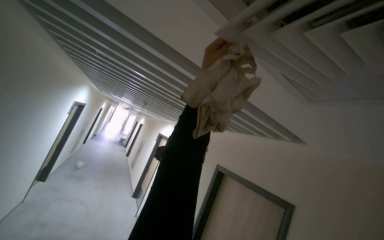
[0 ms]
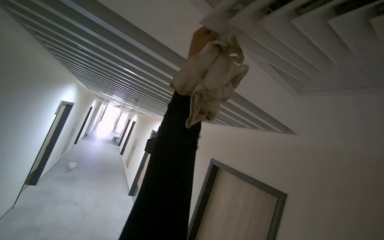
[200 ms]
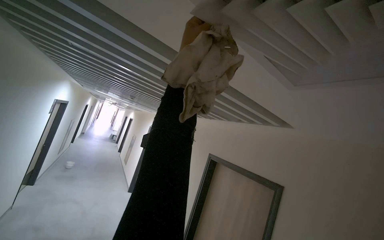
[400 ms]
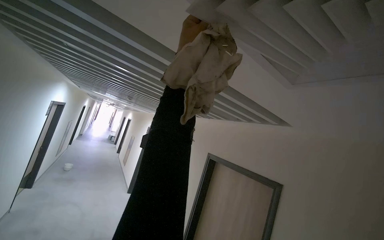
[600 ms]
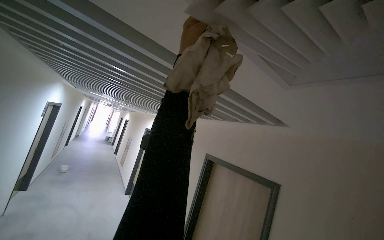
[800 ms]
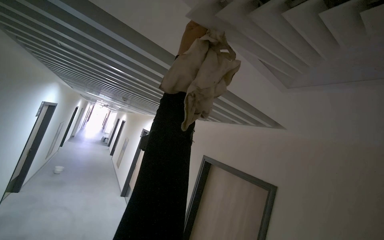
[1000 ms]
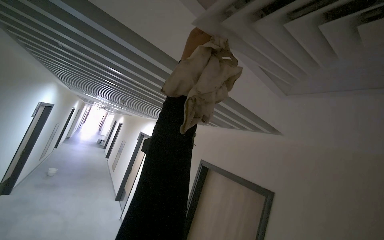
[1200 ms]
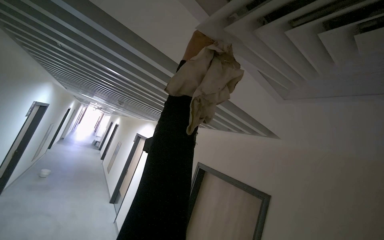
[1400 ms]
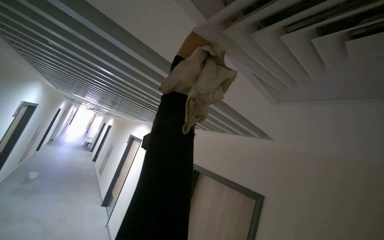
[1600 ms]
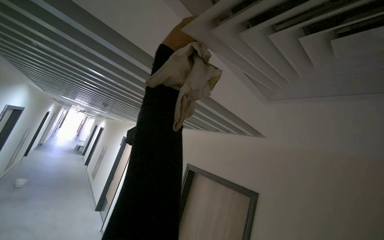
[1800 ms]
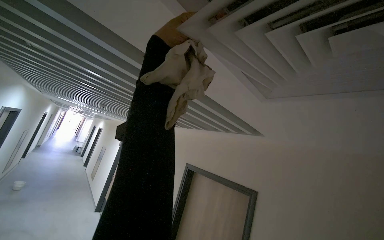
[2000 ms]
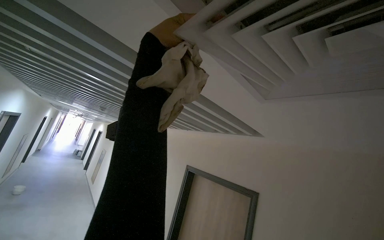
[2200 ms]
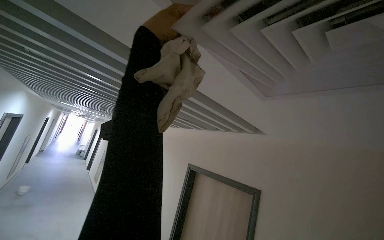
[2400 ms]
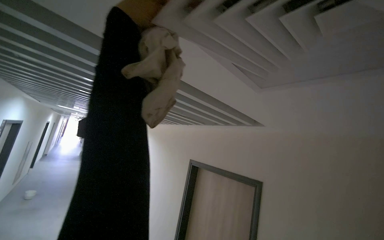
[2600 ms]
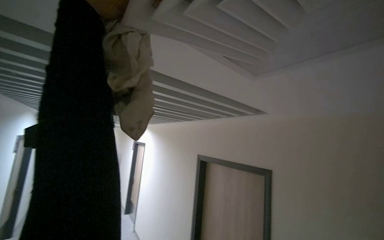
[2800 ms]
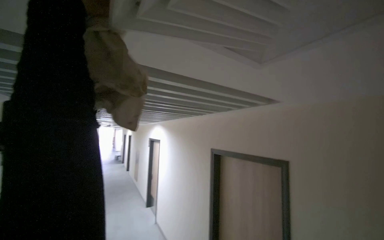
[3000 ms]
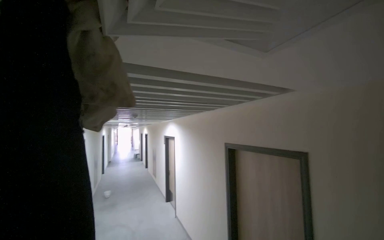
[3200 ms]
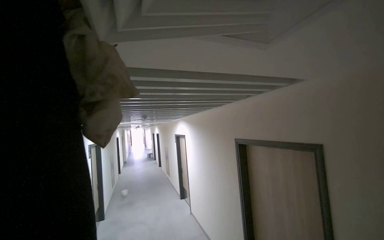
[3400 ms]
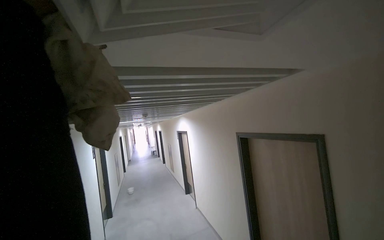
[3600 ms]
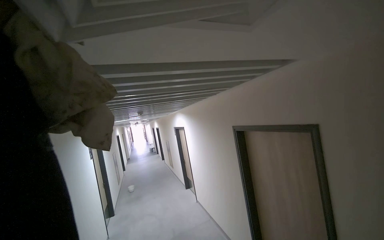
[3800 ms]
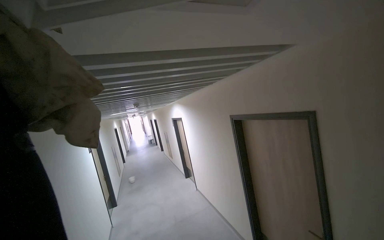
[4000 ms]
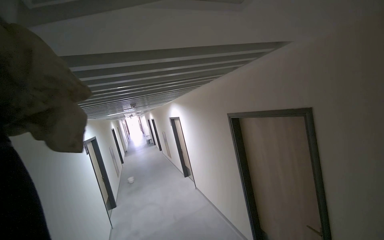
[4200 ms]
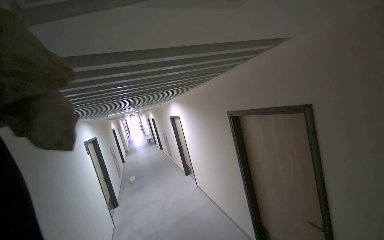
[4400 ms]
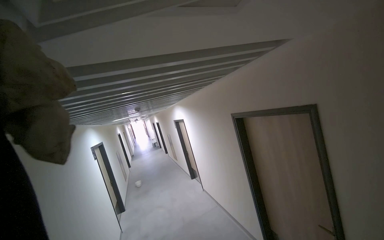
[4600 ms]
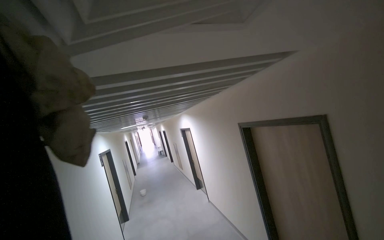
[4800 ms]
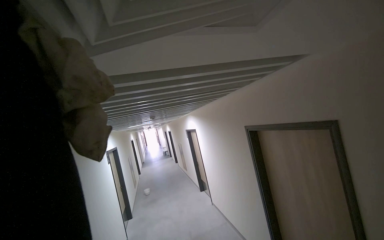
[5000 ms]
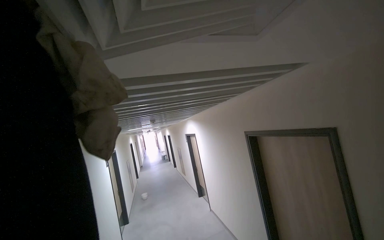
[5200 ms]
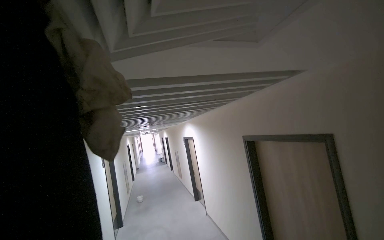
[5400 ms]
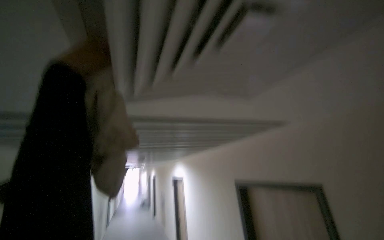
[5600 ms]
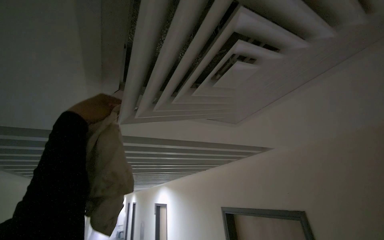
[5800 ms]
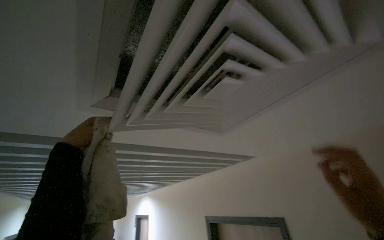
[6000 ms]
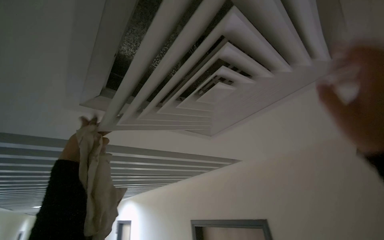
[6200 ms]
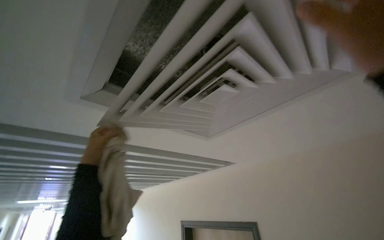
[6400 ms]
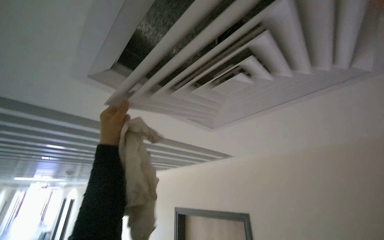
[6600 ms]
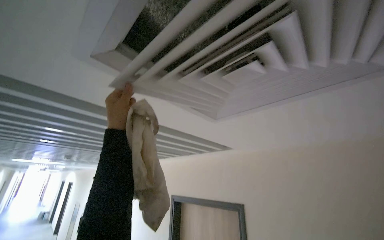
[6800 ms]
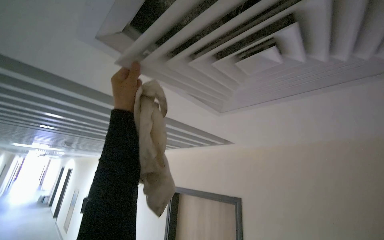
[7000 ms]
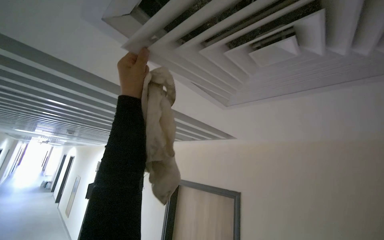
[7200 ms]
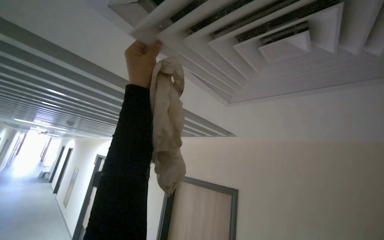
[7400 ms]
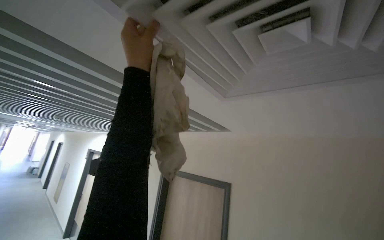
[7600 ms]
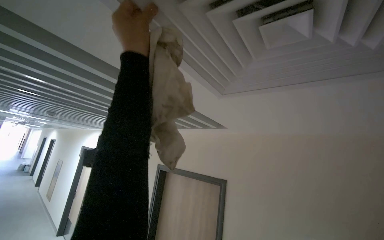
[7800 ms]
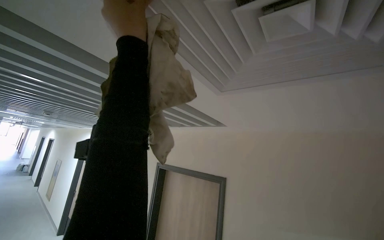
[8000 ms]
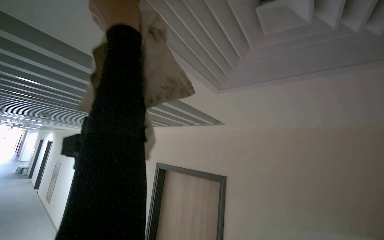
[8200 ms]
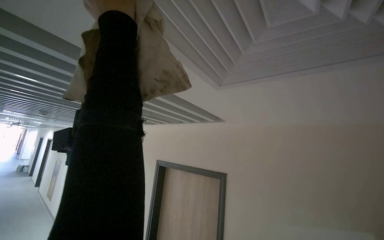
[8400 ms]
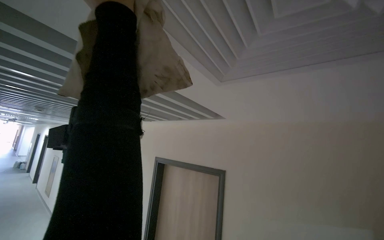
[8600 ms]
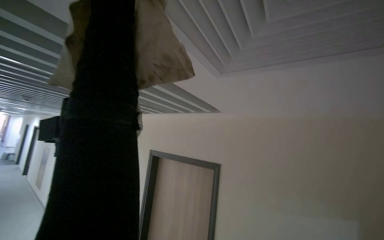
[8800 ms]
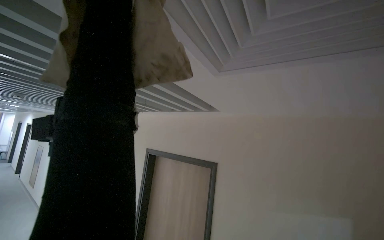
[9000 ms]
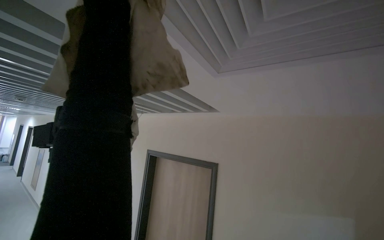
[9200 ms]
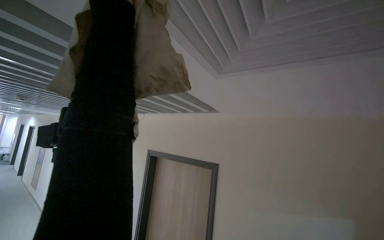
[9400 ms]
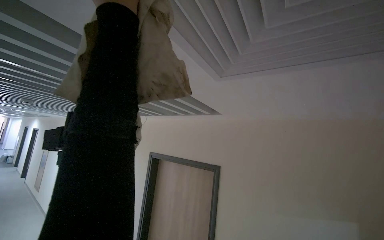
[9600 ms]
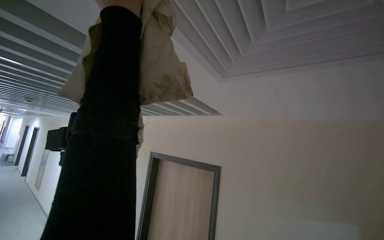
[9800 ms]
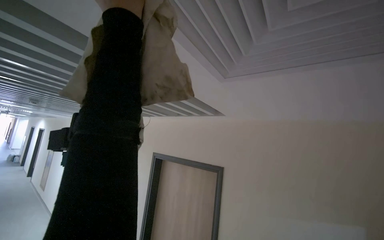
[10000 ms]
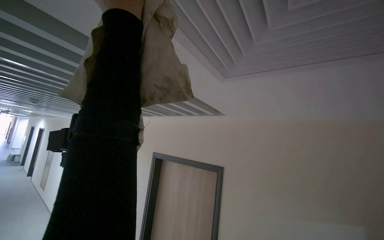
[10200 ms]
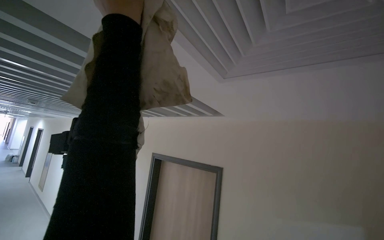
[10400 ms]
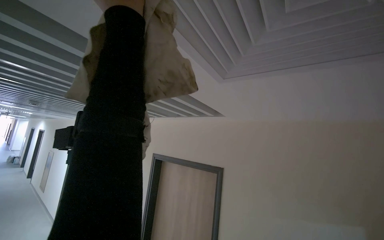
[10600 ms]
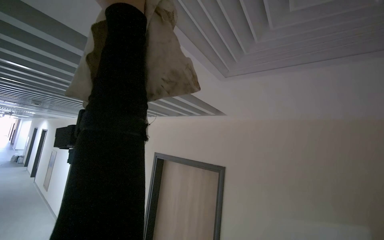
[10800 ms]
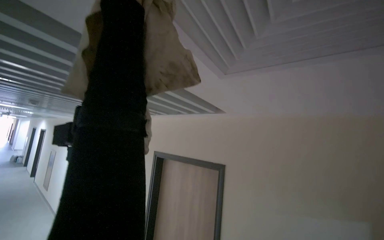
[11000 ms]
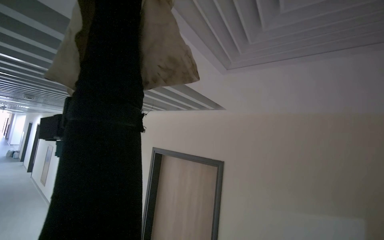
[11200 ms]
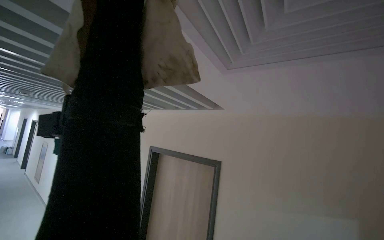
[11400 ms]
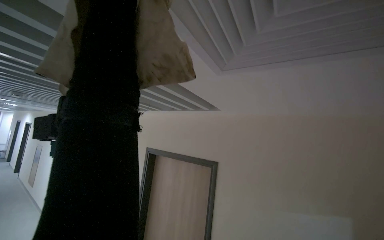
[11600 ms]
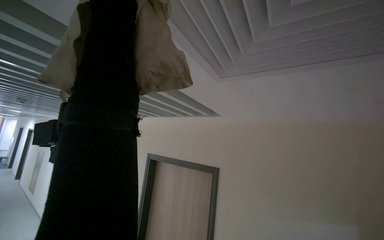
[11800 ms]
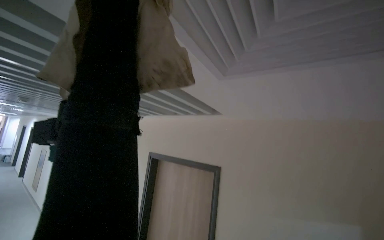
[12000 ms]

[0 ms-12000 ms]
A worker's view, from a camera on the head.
Job: wiping surfaces.
The whole recording: Wiping ceiling vents. The worker wipes multiple ceiling vents with a cloth.
4400 ms to 6000 ms: The camera pitches upward, by about 35 degrees.
6000 ms to 7600 ms: The view tilts approximately 15 degrees downward. The left hand heads to the right, covering approximately 15 cm.

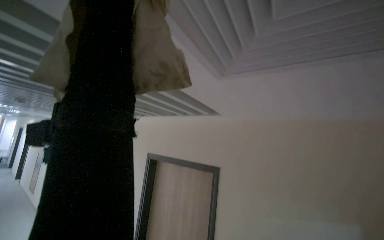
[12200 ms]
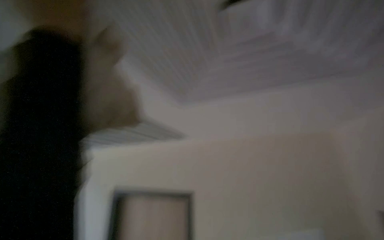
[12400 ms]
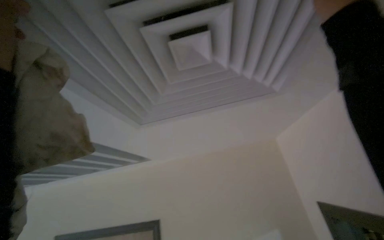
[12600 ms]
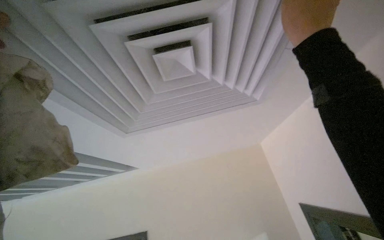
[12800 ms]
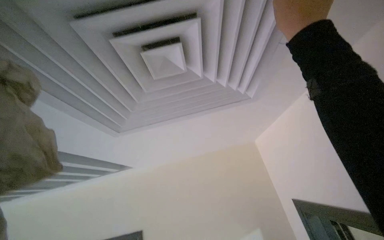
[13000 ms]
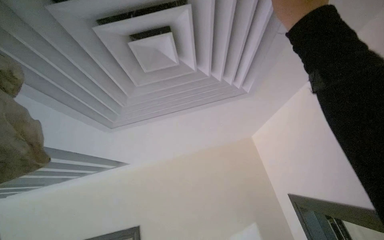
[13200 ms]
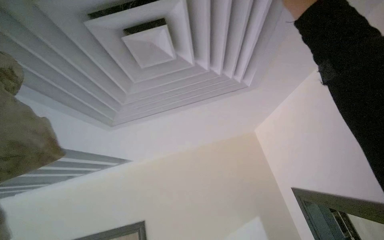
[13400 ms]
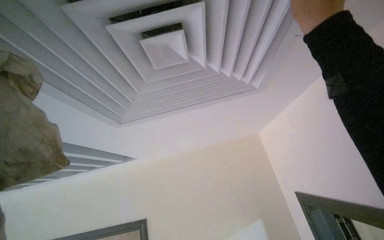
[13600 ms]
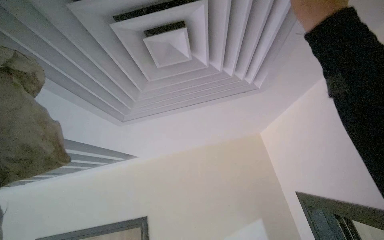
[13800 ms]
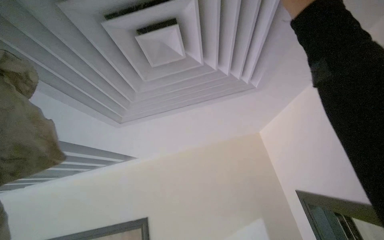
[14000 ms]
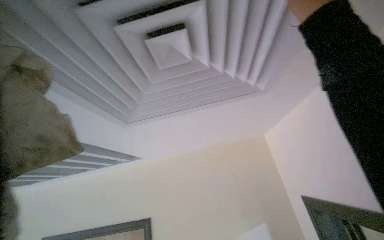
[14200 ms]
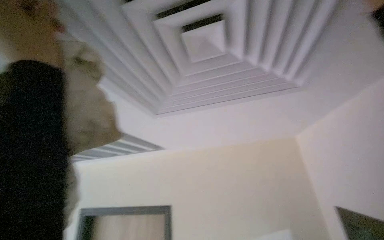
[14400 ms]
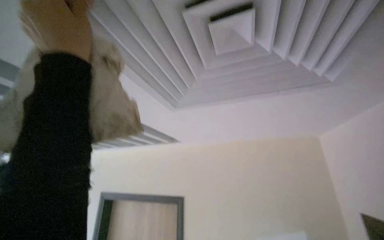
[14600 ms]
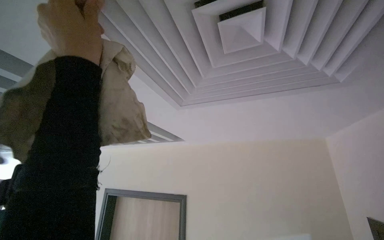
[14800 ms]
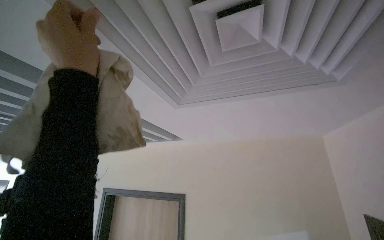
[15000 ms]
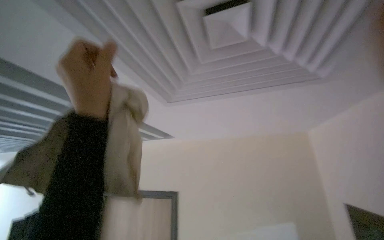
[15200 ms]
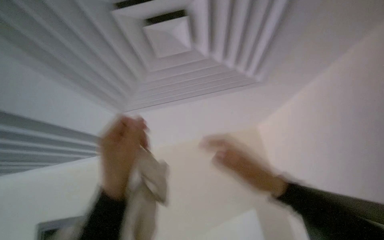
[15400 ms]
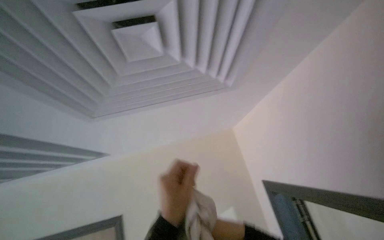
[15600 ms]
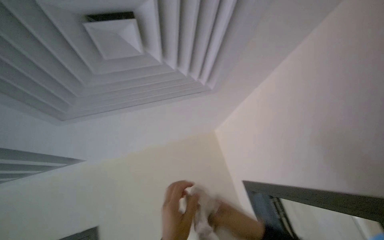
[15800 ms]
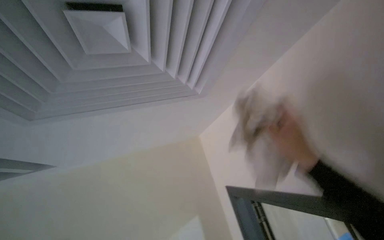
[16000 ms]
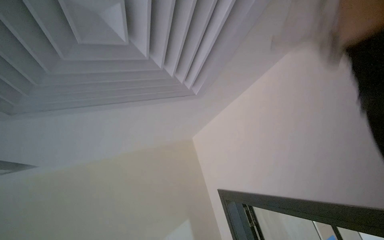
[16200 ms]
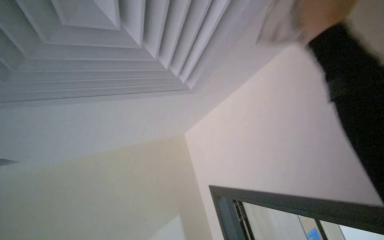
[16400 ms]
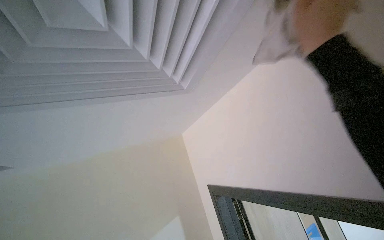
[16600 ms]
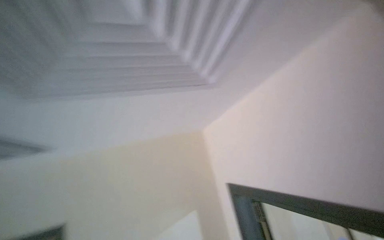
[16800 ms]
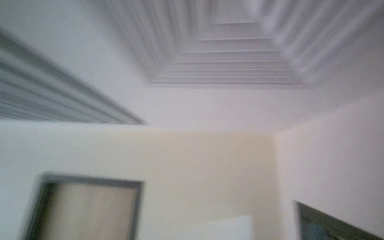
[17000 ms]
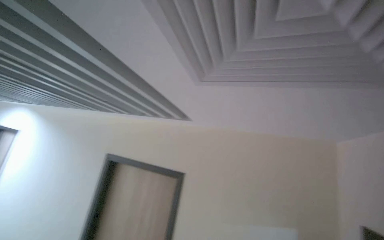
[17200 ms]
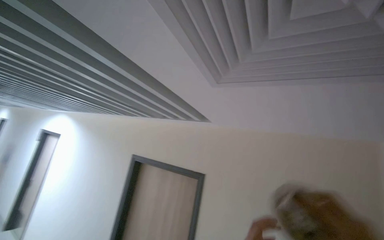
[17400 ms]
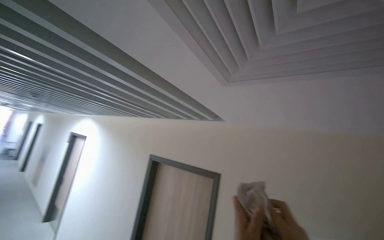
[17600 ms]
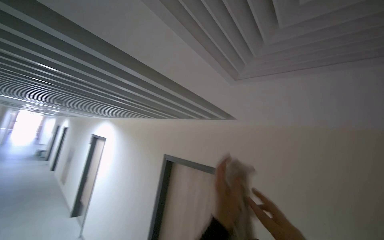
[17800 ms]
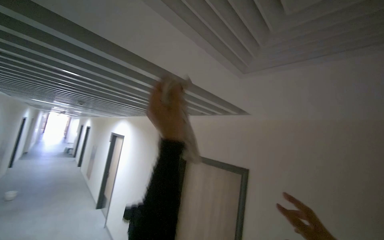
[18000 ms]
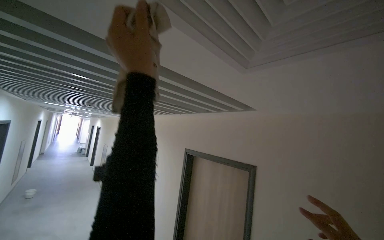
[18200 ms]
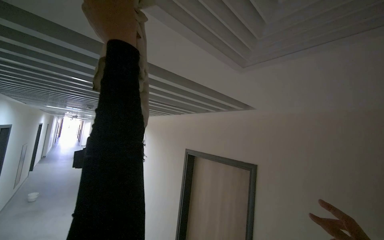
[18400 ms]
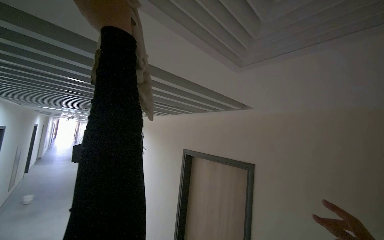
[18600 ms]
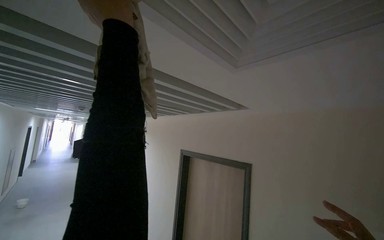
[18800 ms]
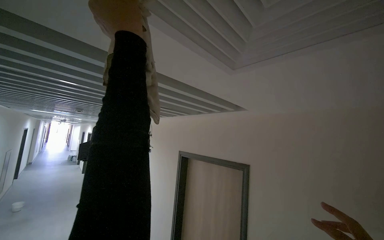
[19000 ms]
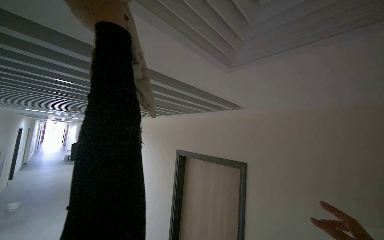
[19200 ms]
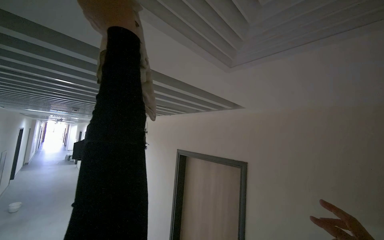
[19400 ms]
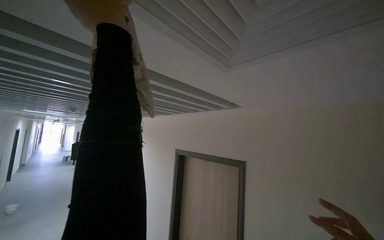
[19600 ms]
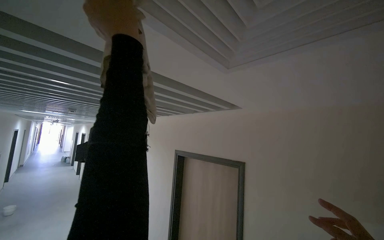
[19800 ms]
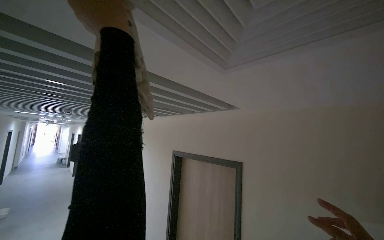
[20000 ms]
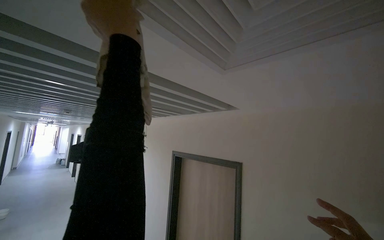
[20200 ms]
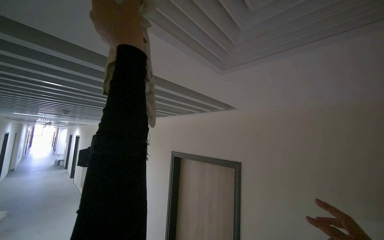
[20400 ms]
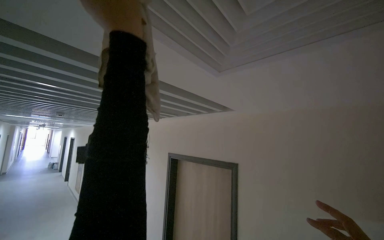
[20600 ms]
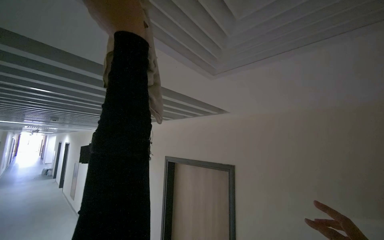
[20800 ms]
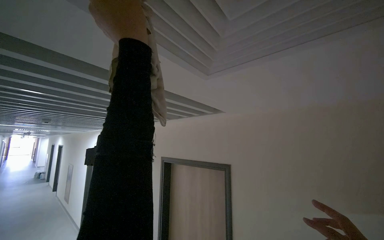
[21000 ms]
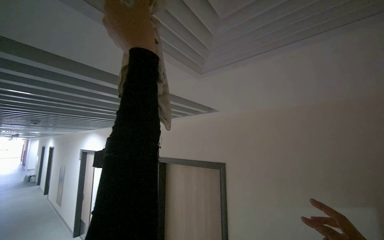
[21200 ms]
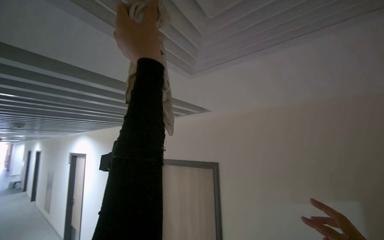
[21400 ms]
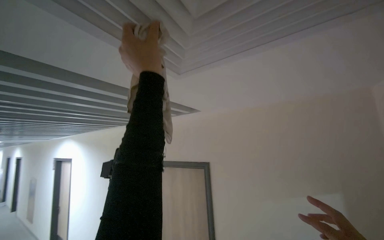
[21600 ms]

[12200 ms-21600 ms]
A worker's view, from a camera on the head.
Job: wiping surfaces.
The whole recording: Wiping ceiling vents. The worker wipes multiple ceiling vents with a cloth.
15400 ms to 17000 ms: The view swings approximately 20 degrees to the right.
17000 ms to 18400 ms: The camera sweeps to the left, by roughly 40 degrees.
